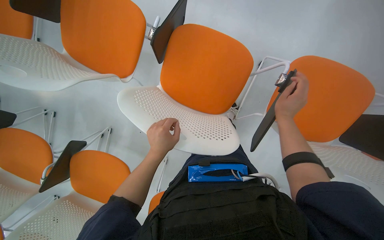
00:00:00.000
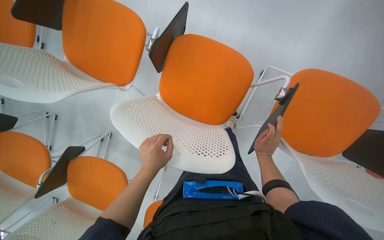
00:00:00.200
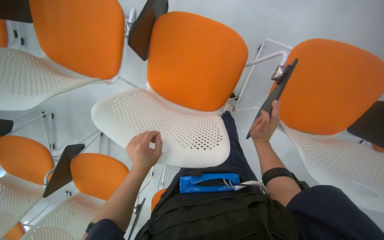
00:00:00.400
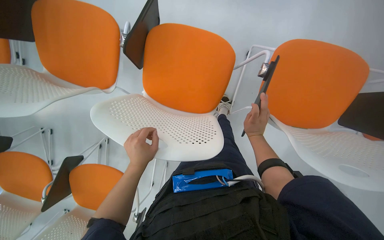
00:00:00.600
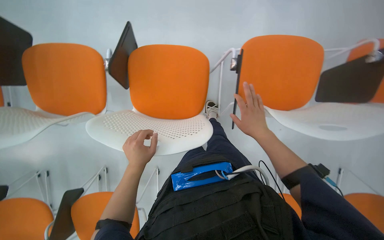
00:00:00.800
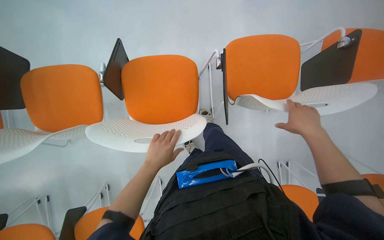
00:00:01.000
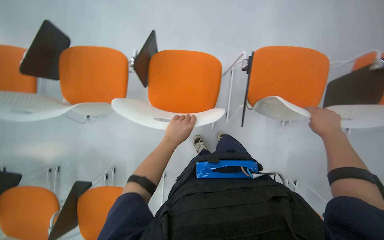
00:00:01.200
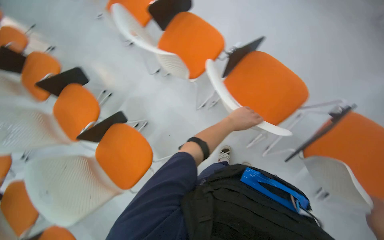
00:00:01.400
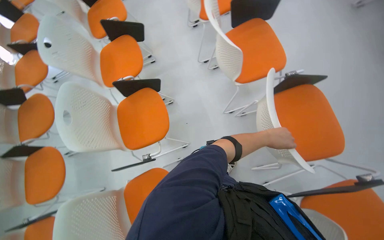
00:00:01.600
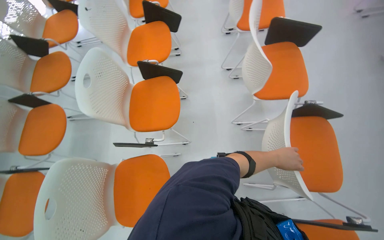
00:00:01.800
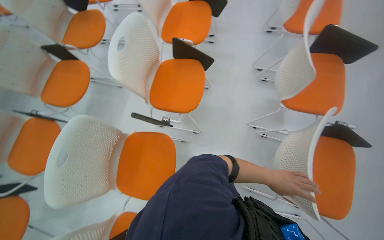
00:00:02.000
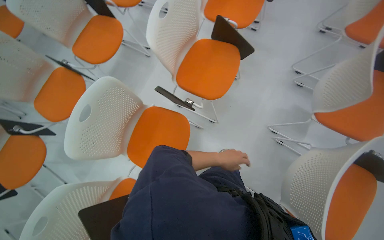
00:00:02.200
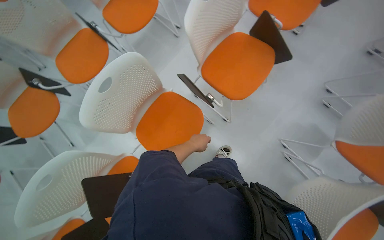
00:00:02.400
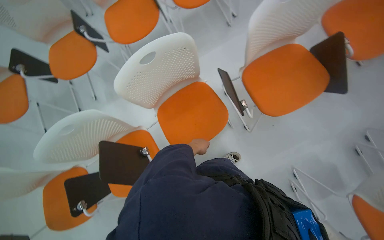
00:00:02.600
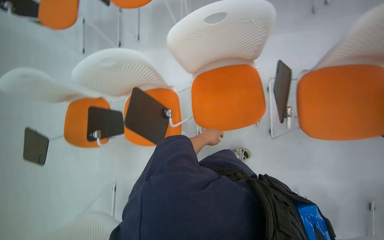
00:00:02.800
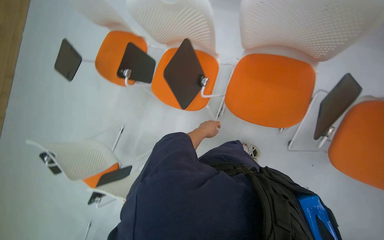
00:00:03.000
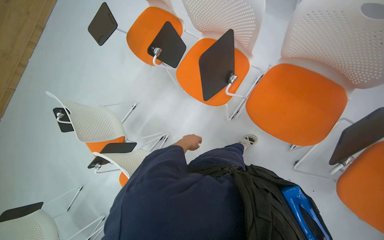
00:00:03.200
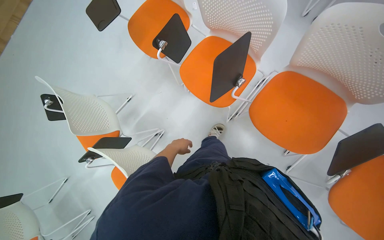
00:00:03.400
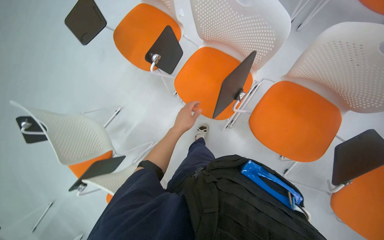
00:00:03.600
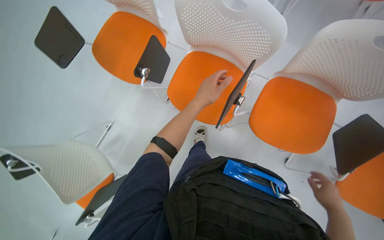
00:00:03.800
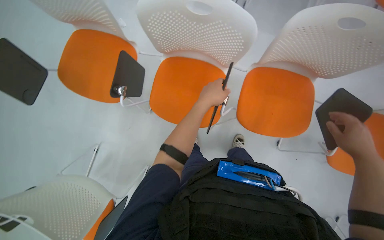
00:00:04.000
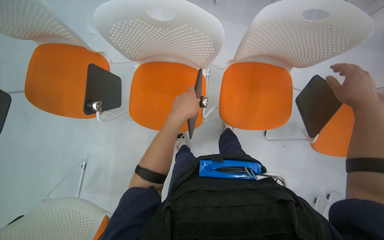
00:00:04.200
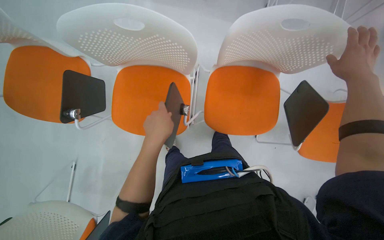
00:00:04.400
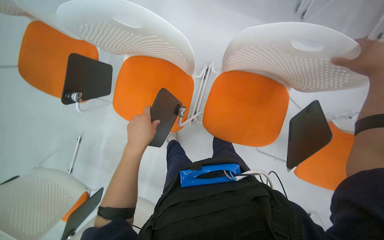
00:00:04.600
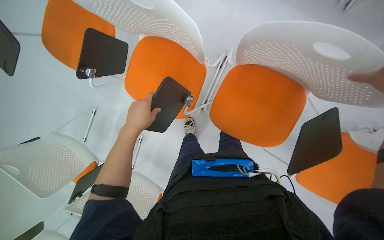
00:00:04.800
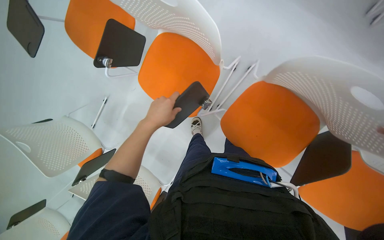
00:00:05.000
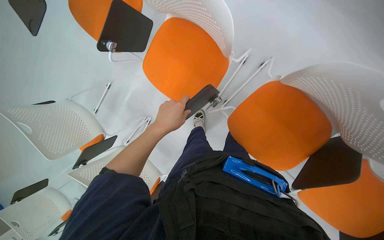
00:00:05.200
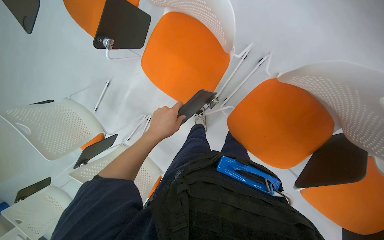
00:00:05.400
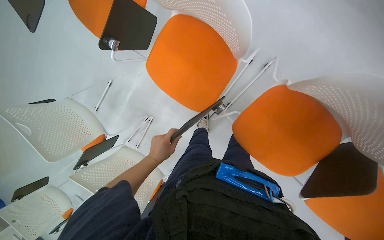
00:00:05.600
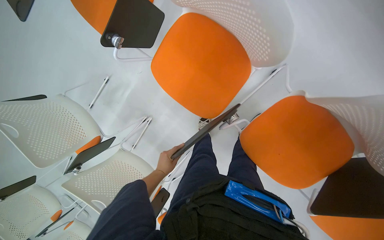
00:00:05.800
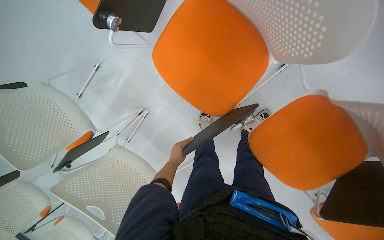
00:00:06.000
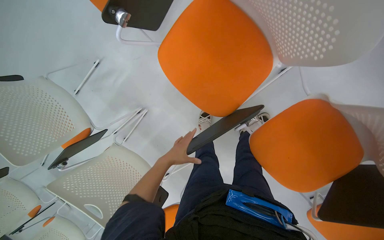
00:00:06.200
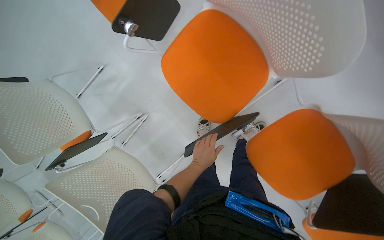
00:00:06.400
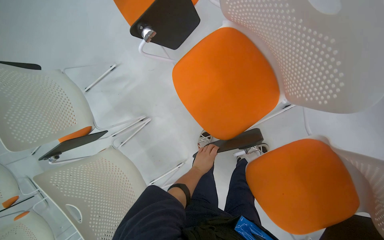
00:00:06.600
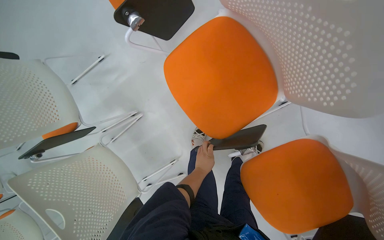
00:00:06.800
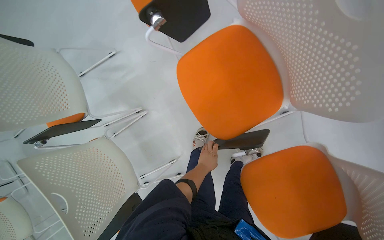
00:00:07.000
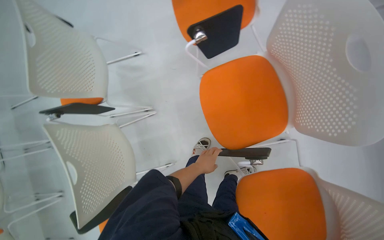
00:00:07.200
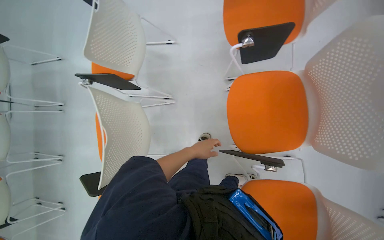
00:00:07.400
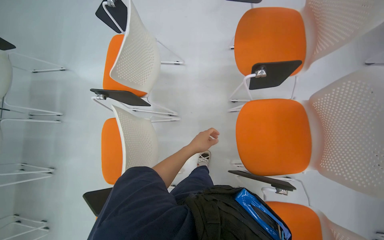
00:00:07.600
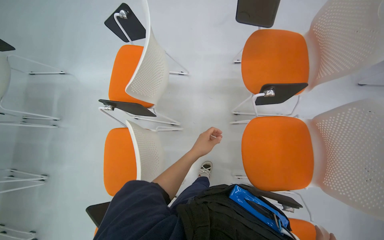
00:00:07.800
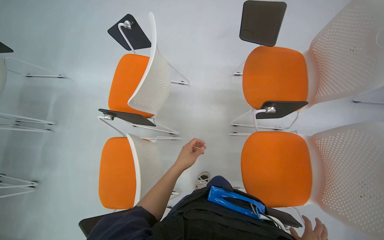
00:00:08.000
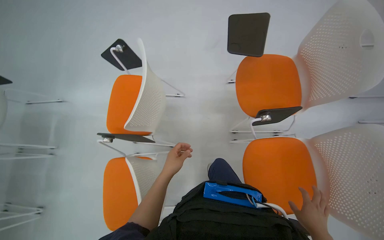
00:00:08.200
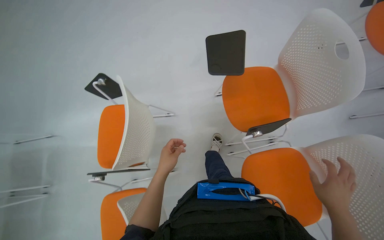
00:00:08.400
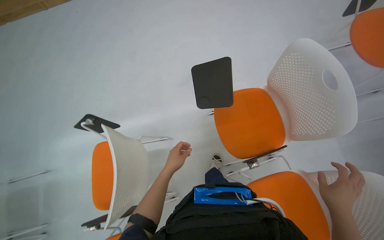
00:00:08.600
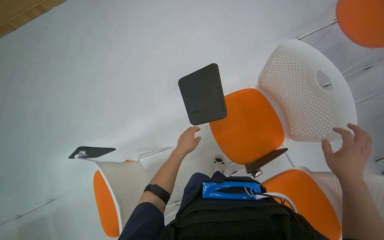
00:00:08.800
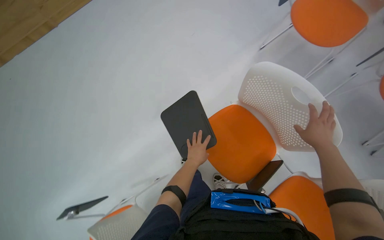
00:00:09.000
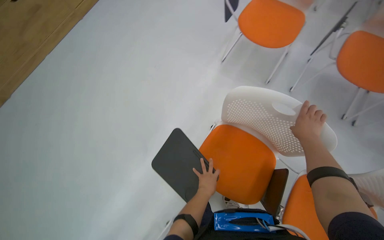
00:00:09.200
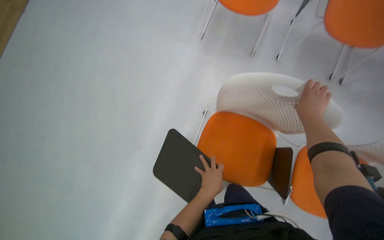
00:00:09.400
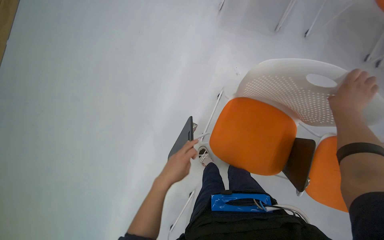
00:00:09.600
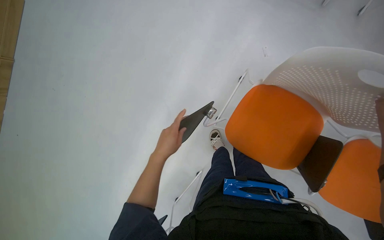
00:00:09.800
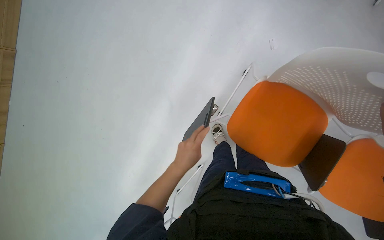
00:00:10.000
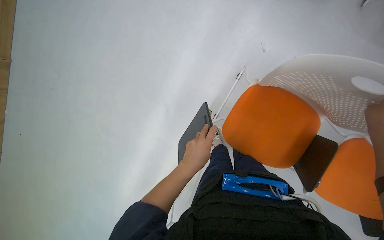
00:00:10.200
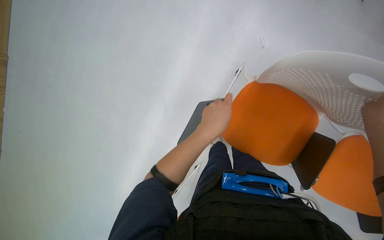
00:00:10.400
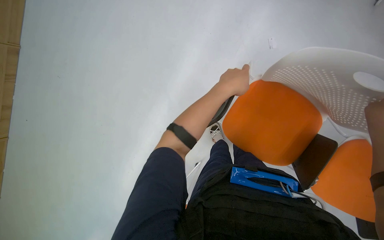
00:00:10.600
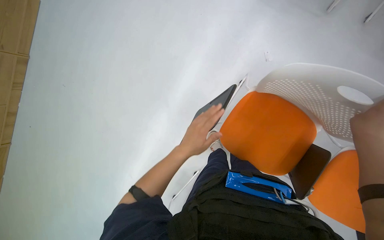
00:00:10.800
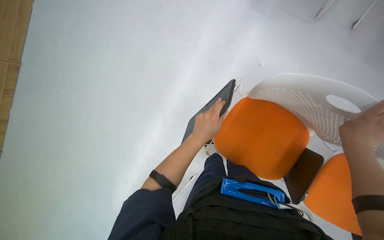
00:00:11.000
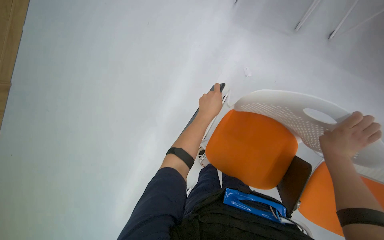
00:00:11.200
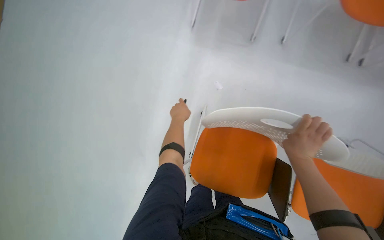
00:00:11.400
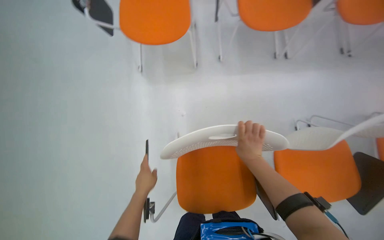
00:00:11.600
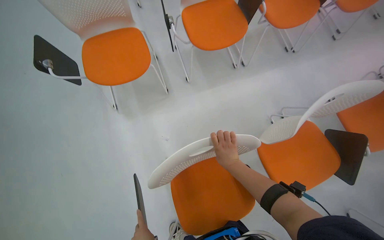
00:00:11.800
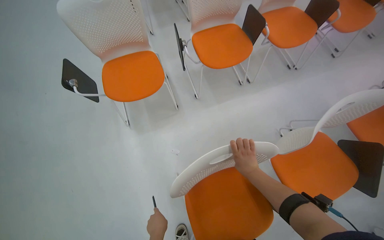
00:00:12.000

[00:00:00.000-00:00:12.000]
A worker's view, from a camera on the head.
Job: organizing items.
The whole recording: Arranging chairs and tabletops. The worker arranges chairs and adjusts their attached tabletops.
00:00:00.000 to 00:00:01.600: The head rotates roughly 50 degrees to the left. The view tilts about 10 degrees upward.
00:00:01.600 to 00:00:03.000: The camera is carried approximately 40 cm. The head turns to the left by some 130 degrees. The camera pitches downward, by roughly 40 degrees.
00:00:03.000 to 00:00:04.400: The wearer's head swings roughly 25 degrees to the right. The view tips downward by some 10 degrees.
00:00:04.400 to 00:00:06.000: The camera pitches downward, by approximately 15 degrees. Everything in view rotates some 35 degrees clockwise.
00:00:06.000 to 00:00:07.600: The camera is carried roughly 50 cm. The wearer looks roughly 15 degrees further upward. The scene rotates clockwise by some 45 degrees.
00:00:07.600 to 00:00:09.000: The wearer moves some 50 cm. The camera pitches upward, by about 15 degrees.
00:00:09.000 to 00:00:10.400: The view tips downward by some 20 degrees.
00:00:10.400 to 00:00:12.000: The head turns to the right by some 50 degrees. The view tilts approximately 35 degrees upward.

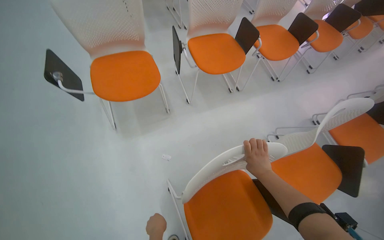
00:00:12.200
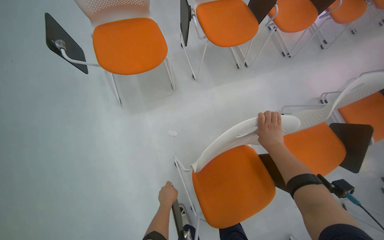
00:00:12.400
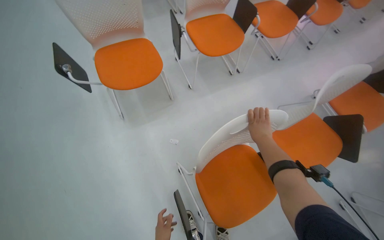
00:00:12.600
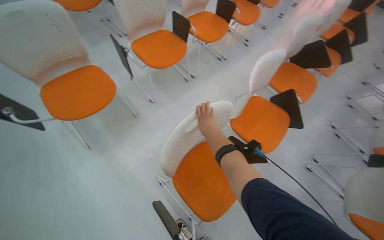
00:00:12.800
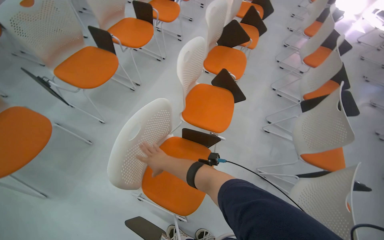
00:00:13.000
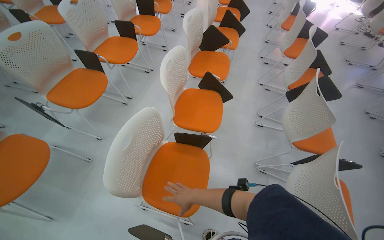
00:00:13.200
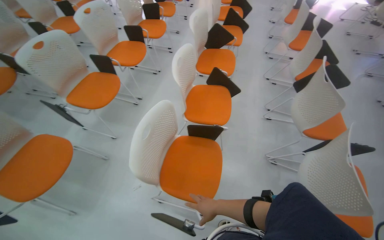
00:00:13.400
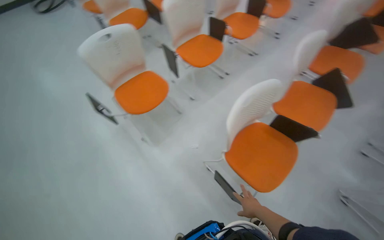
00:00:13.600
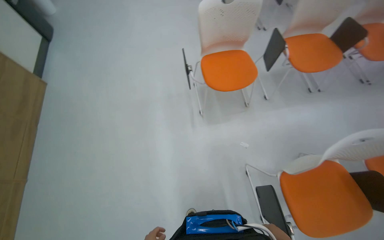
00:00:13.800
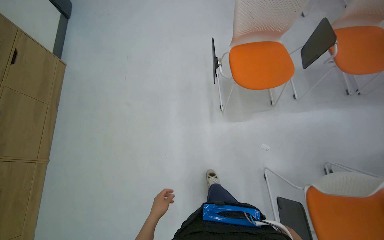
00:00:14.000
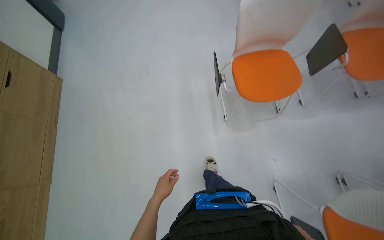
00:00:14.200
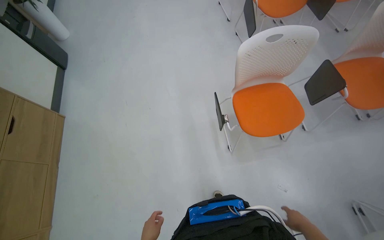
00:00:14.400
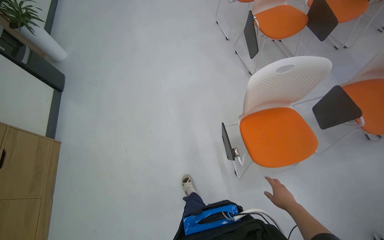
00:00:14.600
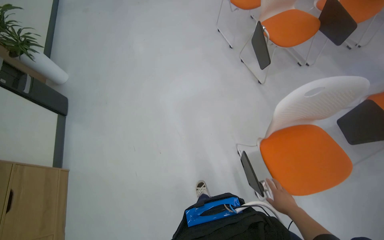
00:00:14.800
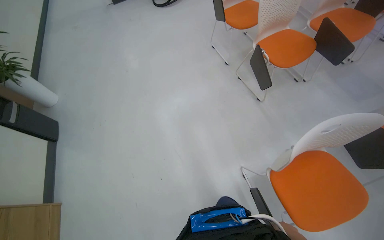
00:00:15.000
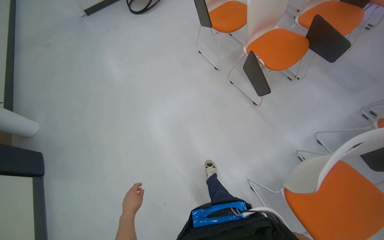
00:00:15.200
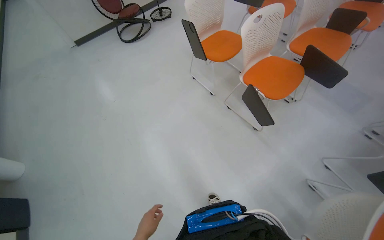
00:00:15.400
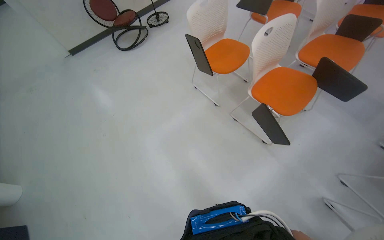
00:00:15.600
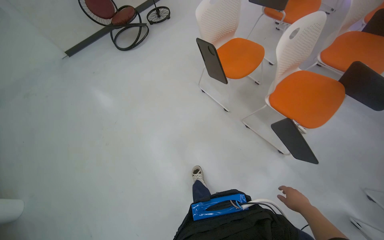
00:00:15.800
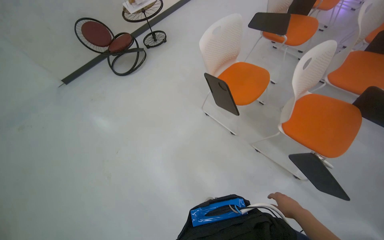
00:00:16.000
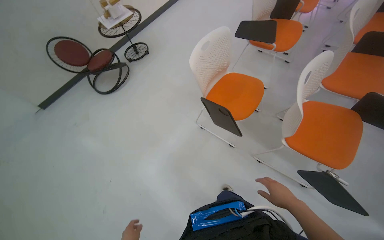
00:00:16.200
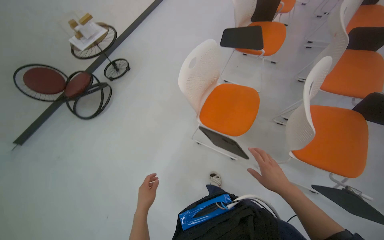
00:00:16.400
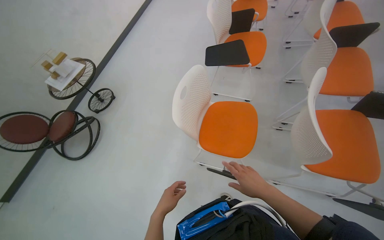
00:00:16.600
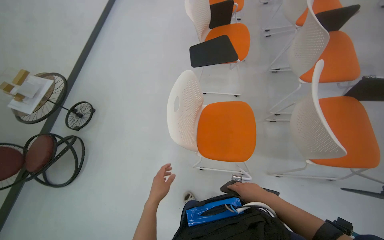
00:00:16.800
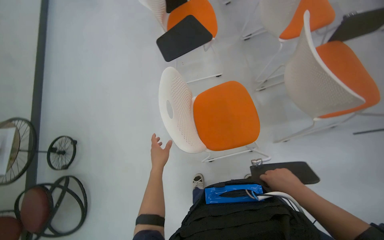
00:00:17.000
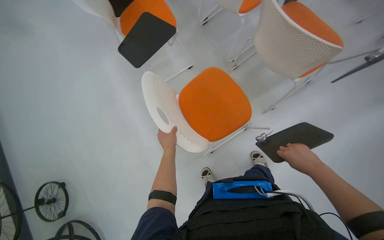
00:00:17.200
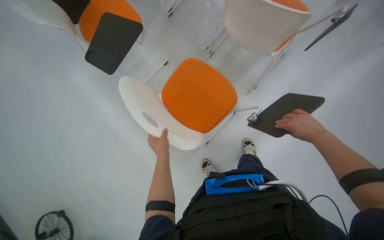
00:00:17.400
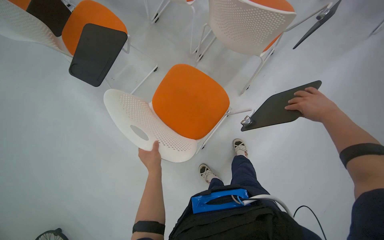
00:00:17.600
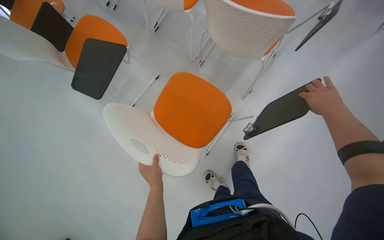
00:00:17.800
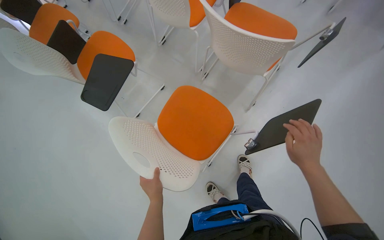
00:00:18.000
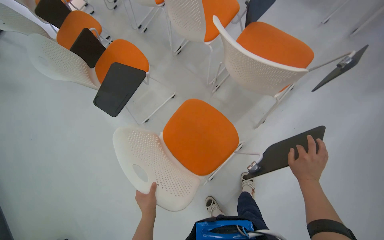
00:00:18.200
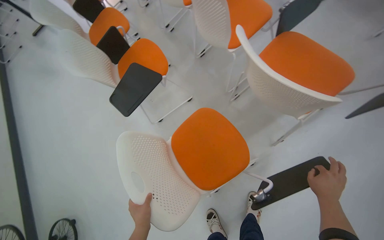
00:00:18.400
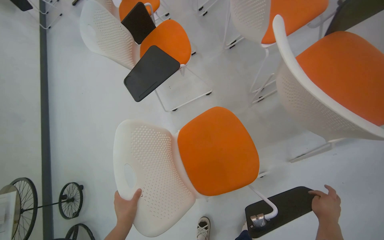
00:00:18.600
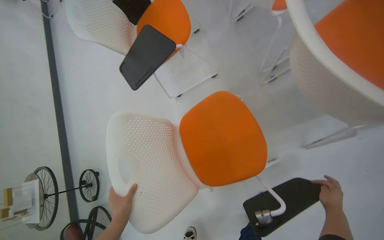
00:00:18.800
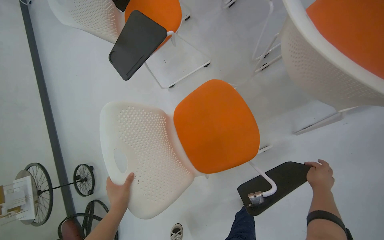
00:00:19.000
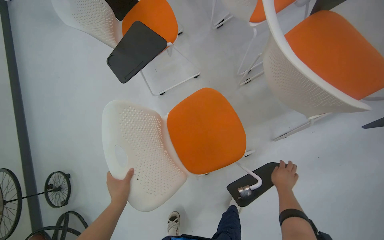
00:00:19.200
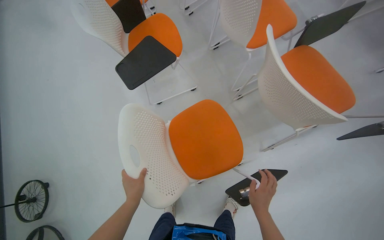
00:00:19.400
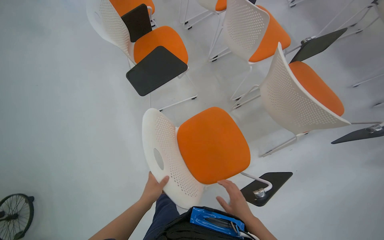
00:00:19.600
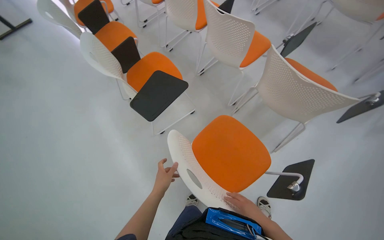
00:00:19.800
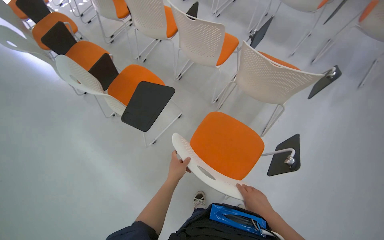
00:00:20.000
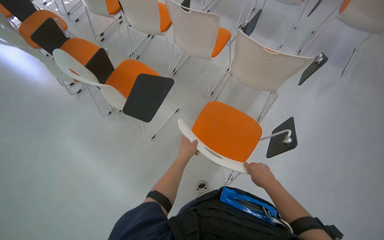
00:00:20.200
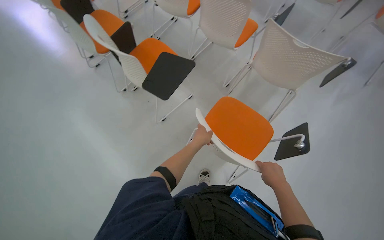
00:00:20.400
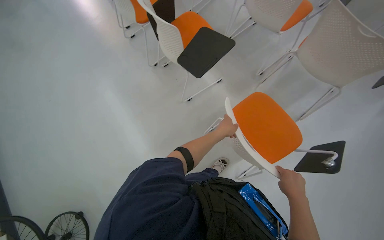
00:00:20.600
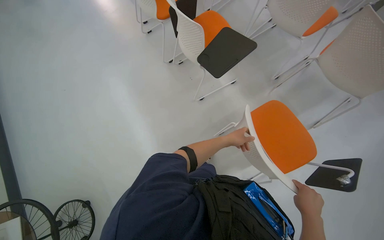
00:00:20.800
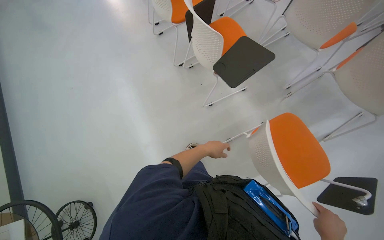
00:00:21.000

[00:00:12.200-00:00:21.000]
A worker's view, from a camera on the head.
Job: organizing items.
The whole recording: Arranging chairs and tabletops. The worker arranges chairs and adjusts their attached tabletops.
00:00:13.600 to 00:00:15.200: The camera travels roughly 1.5 m. The head turns to the left by roughly 15 degrees.
00:00:15.200 to 00:00:16.600: The head travels roughly 1.5 m. The head rotates about 40 degrees to the right.
00:00:16.600 to 00:00:18.000: The head turns to the right by approximately 70 degrees.
00:00:18.000 to 00:00:19.600: The scene turns about 25 degrees clockwise in the picture.
00:00:19.600 to 00:00:21.000: The camera travels about 50 cm.
